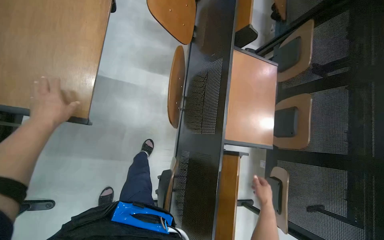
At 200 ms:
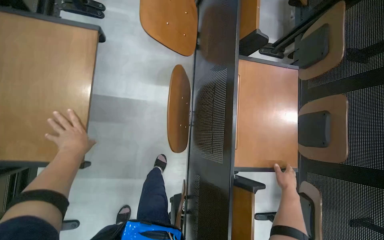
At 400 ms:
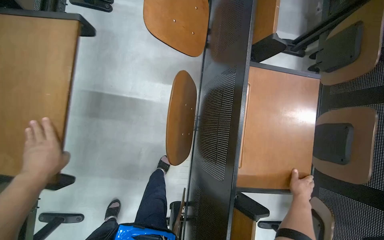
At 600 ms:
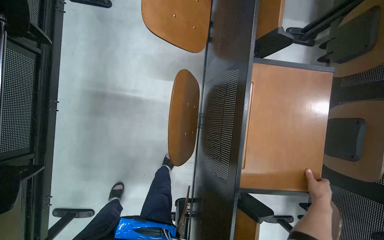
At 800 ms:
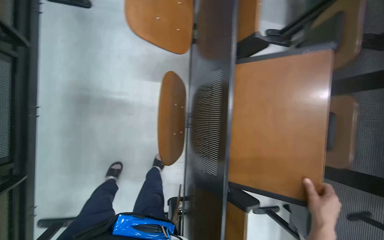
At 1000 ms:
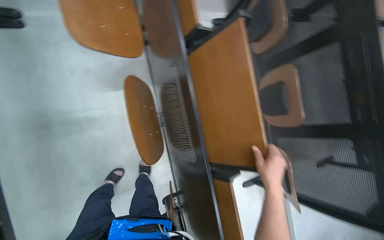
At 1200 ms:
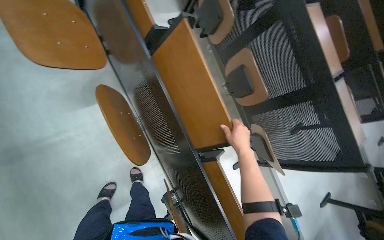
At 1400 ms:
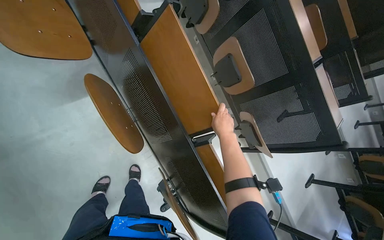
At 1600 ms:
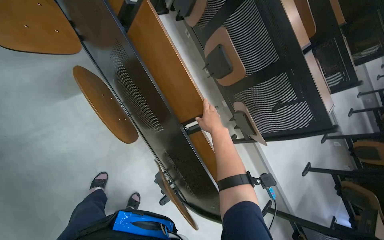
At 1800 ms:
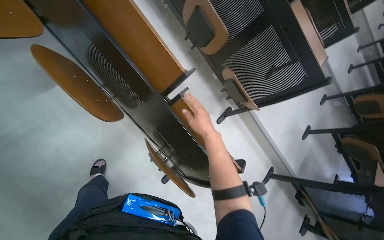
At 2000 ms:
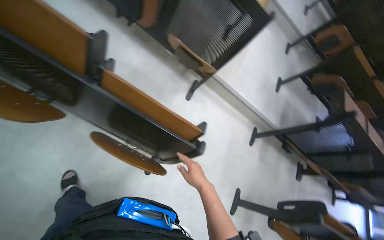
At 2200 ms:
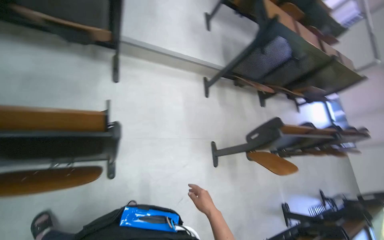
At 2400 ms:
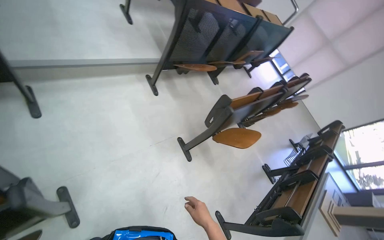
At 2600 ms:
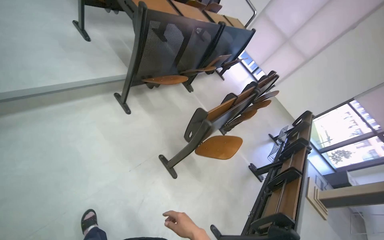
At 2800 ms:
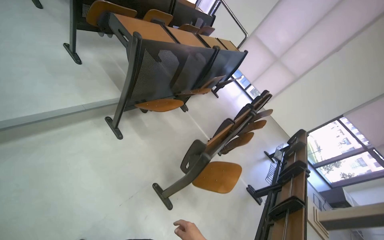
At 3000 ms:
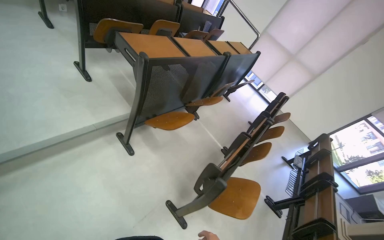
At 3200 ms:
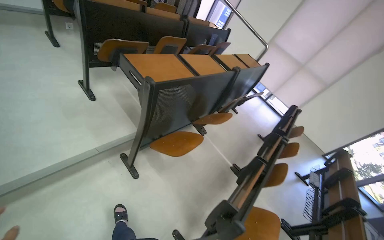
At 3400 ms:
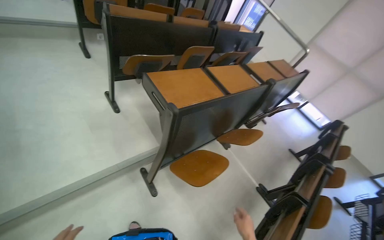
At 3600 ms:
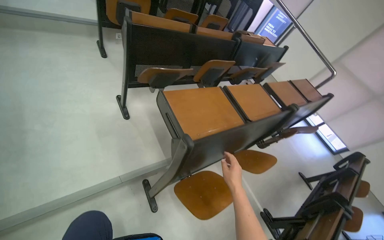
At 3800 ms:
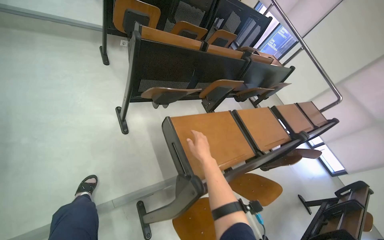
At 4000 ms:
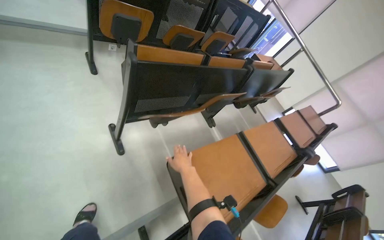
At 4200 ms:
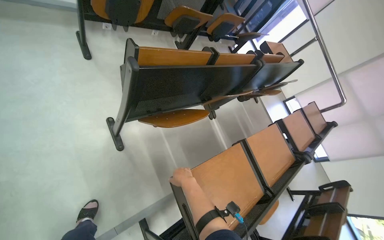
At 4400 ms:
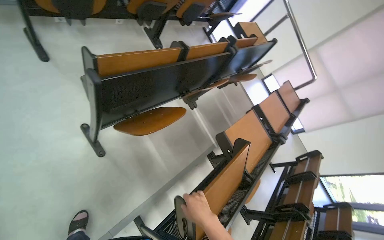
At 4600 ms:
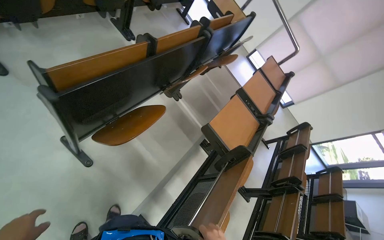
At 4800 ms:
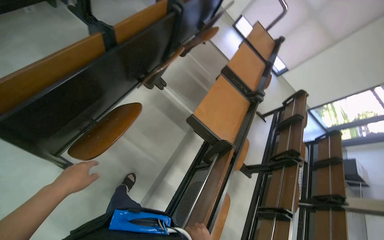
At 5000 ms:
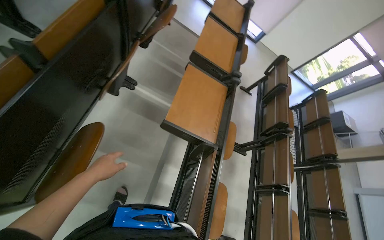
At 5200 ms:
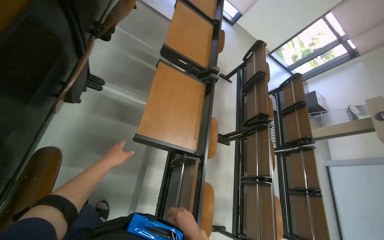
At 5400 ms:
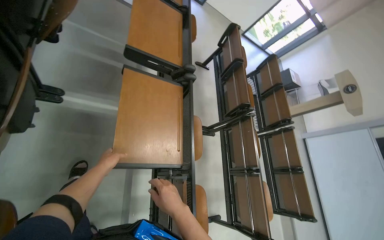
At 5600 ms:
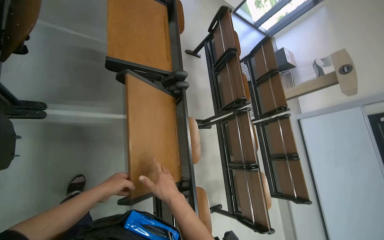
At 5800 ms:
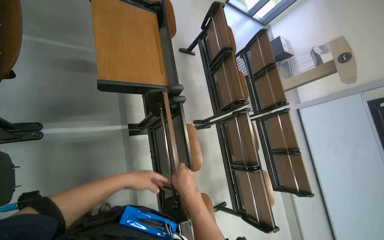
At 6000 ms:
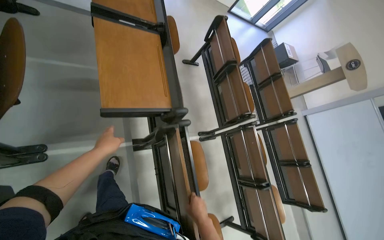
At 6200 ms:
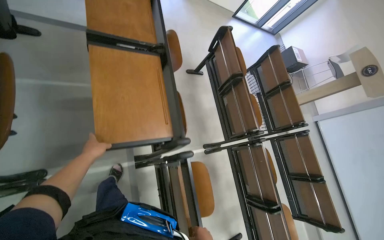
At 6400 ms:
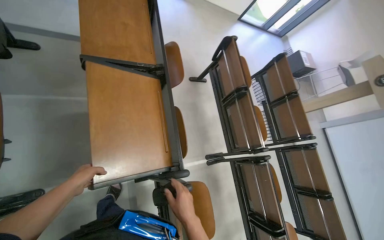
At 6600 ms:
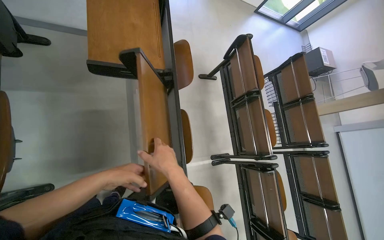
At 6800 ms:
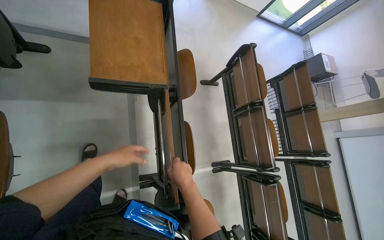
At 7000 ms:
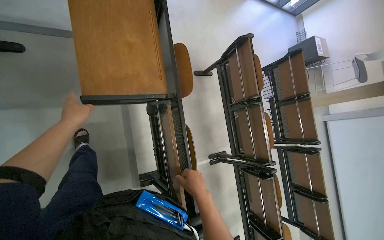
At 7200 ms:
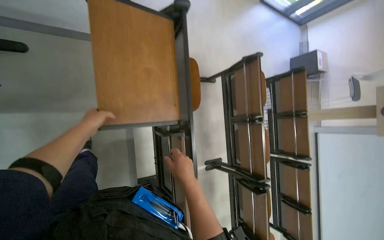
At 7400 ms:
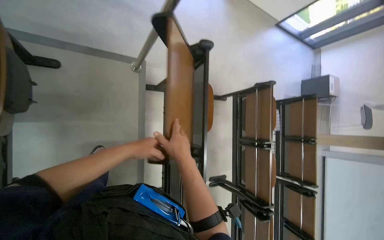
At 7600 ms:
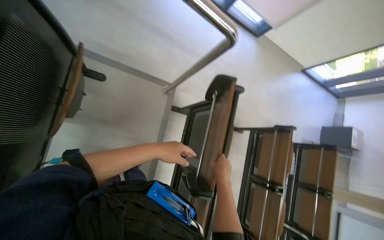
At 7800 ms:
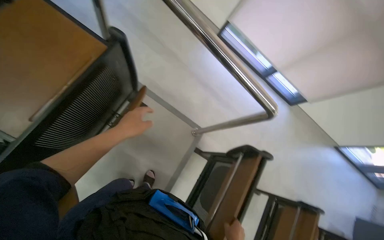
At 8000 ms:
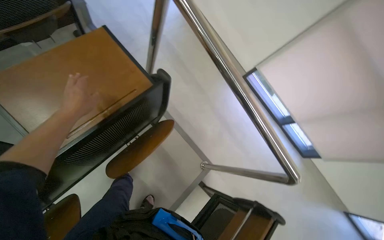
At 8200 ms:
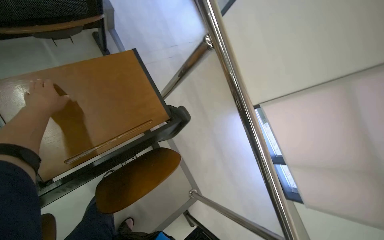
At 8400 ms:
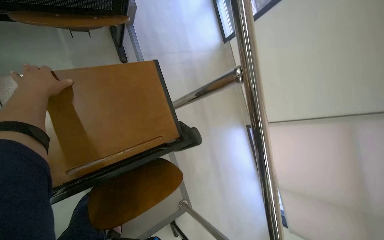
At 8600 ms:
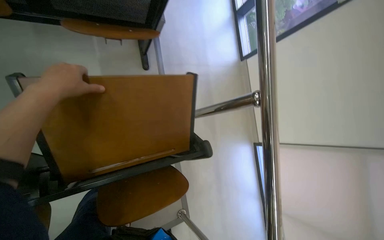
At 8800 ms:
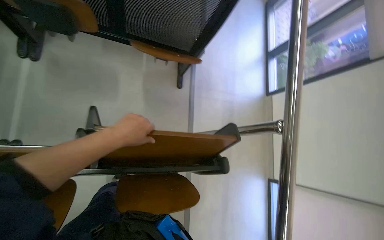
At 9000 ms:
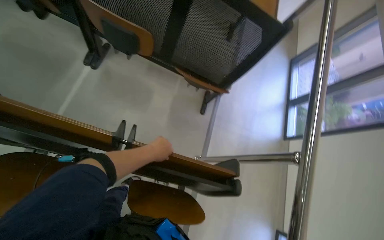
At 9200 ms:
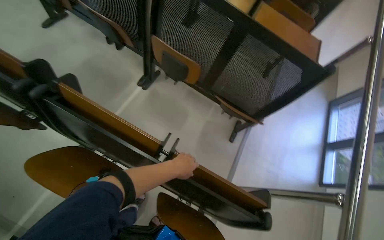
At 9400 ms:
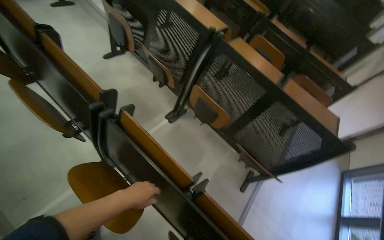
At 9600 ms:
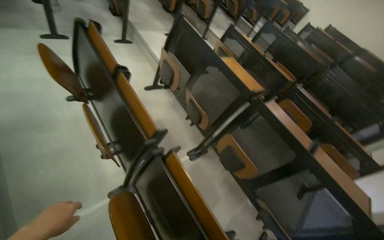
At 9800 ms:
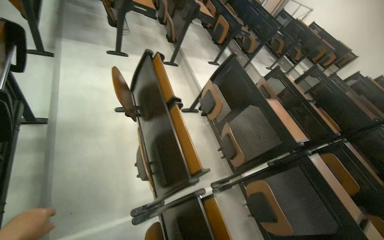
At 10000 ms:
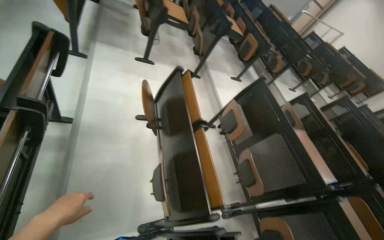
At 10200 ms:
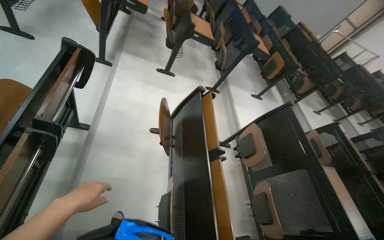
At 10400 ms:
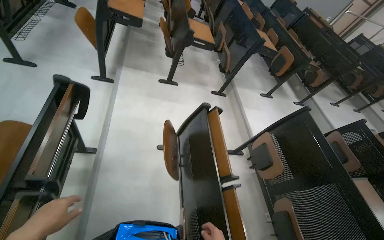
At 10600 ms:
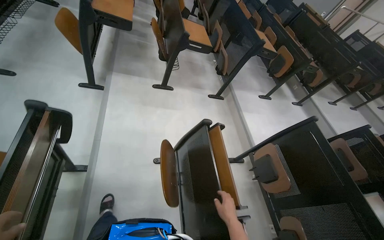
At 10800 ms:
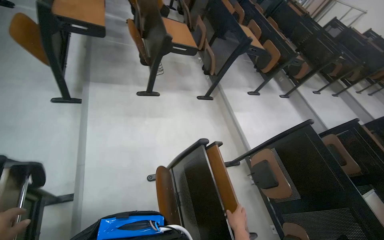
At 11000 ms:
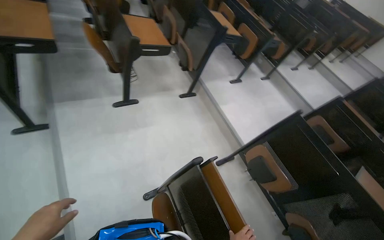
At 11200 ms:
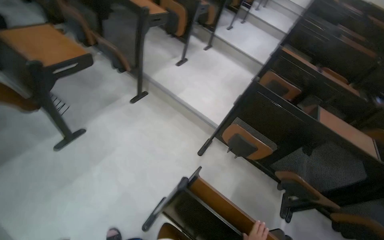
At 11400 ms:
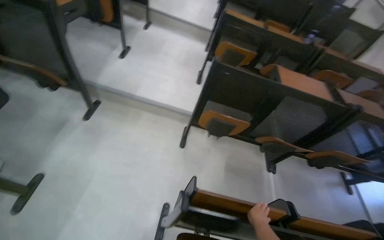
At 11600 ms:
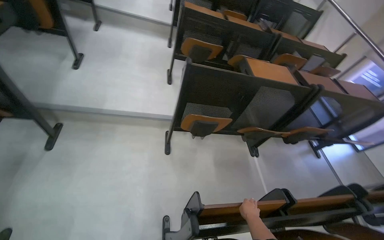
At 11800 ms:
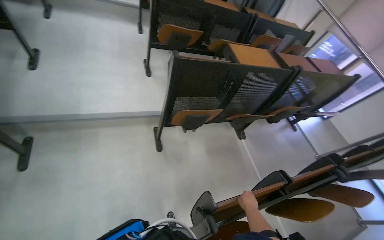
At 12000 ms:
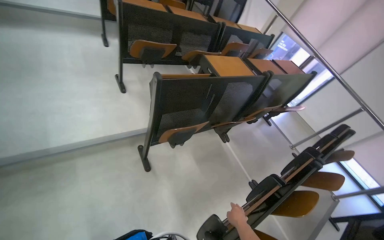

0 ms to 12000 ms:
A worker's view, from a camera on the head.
Job: organizing items.
The whole recording: Folding desks in lecture hall. The worker folds up multiple desks in the lecture hall.
0 ms to 1600 ms: The scene rotates counterclockwise by about 40 degrees.
1600 ms to 3000 ms: The head travels some 1.5 m. The wearer looks about 90 degrees further to the right. The wearer looks roughly 20 degrees further downward.
3000 ms to 4400 ms: The camera is carried roughly 1.5 m. The camera pitches downward, by approximately 15 degrees.
4400 ms to 6000 ms: The head travels about 1 m. The wearer looks some 55 degrees further to the right. The camera pitches downward, by about 40 degrees.
6000 ms to 7600 ms: The camera travels about 1 m.
7600 ms to 9000 ms: The wearer's head swings approximately 85 degrees to the left. The view tilts approximately 50 degrees upward.
9000 ms to 10400 ms: The wearer moves roughly 1 m. The head rotates approximately 65 degrees to the left. The camera pitches upward, by approximately 45 degrees.
10400 ms to 12000 ms: The camera is carried roughly 1.5 m. The head rotates approximately 105 degrees to the right. The view tips downward by approximately 30 degrees.

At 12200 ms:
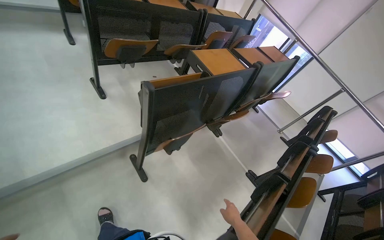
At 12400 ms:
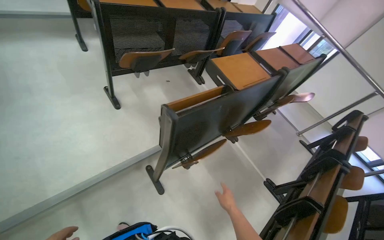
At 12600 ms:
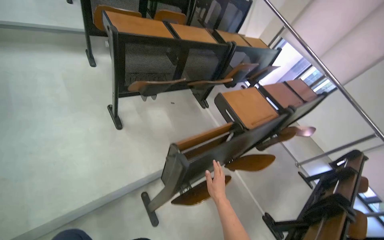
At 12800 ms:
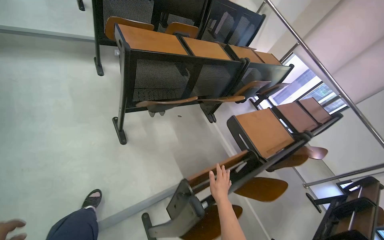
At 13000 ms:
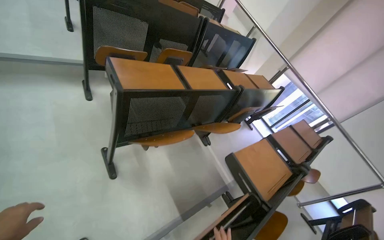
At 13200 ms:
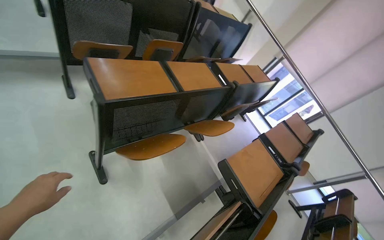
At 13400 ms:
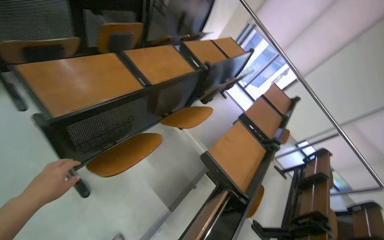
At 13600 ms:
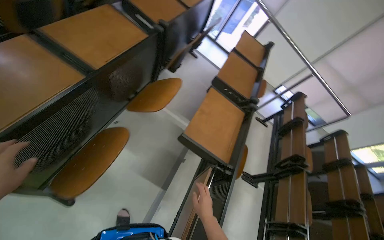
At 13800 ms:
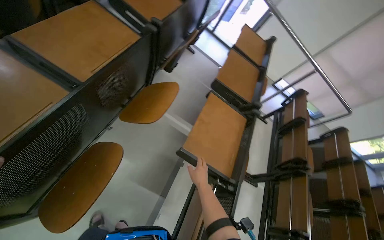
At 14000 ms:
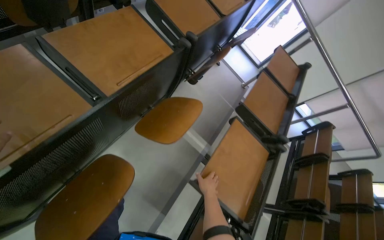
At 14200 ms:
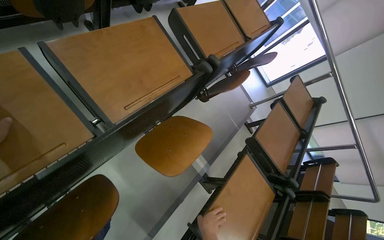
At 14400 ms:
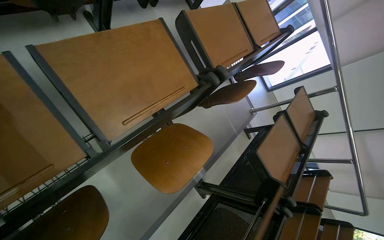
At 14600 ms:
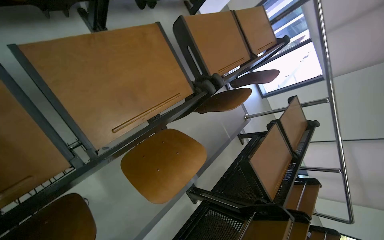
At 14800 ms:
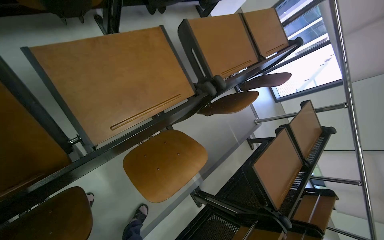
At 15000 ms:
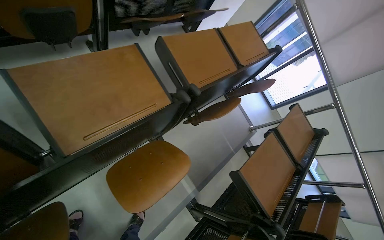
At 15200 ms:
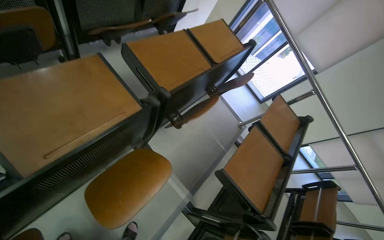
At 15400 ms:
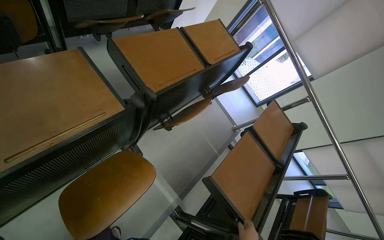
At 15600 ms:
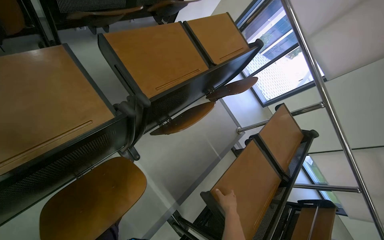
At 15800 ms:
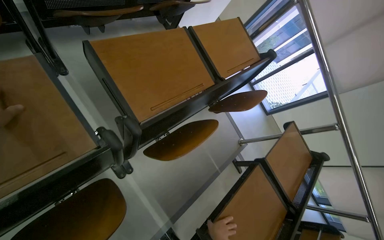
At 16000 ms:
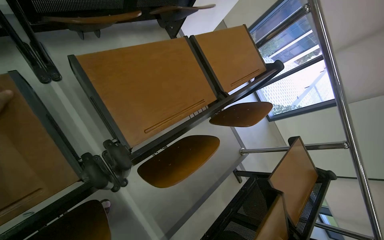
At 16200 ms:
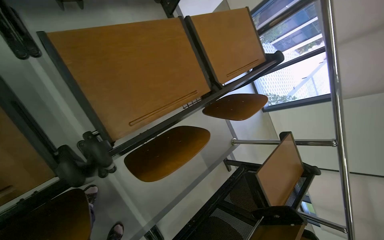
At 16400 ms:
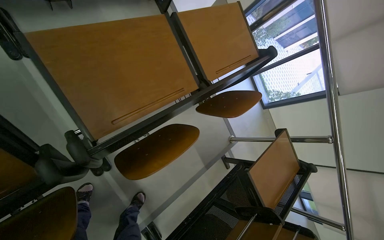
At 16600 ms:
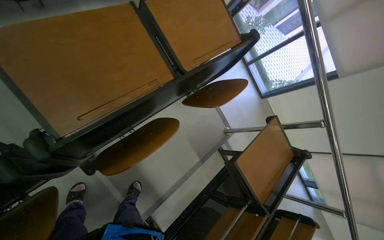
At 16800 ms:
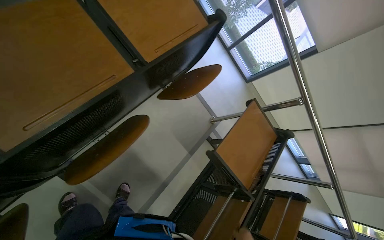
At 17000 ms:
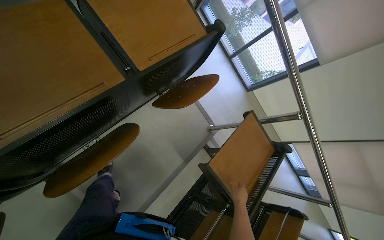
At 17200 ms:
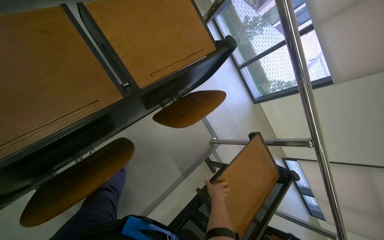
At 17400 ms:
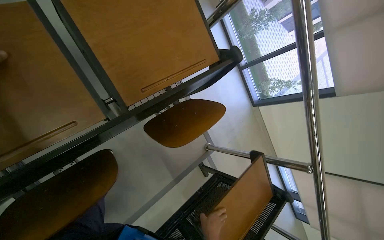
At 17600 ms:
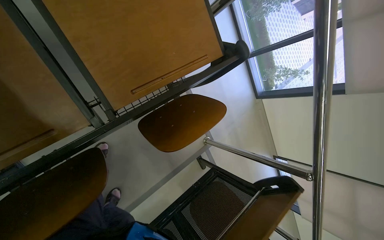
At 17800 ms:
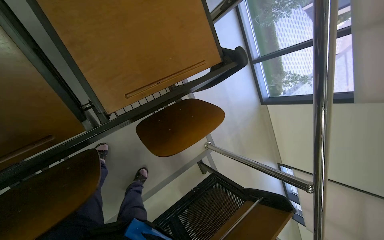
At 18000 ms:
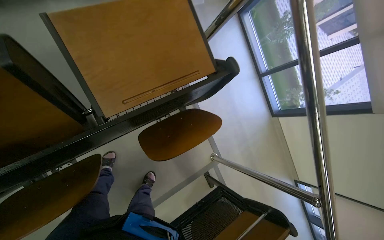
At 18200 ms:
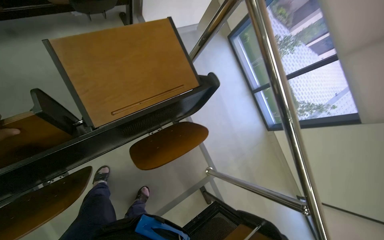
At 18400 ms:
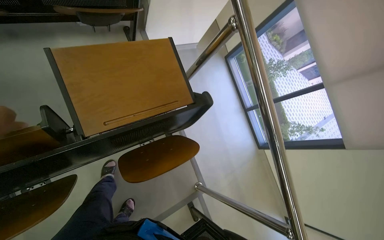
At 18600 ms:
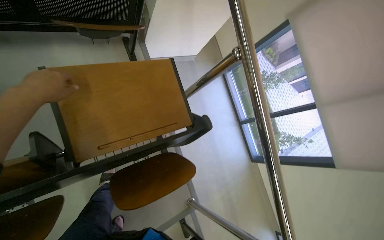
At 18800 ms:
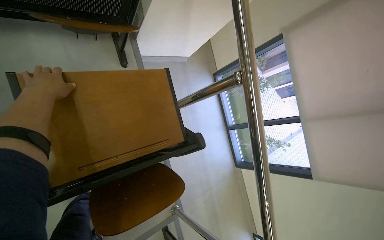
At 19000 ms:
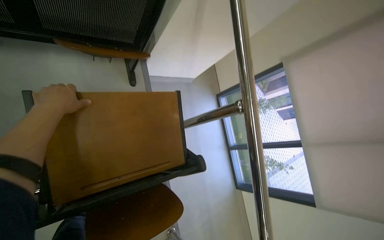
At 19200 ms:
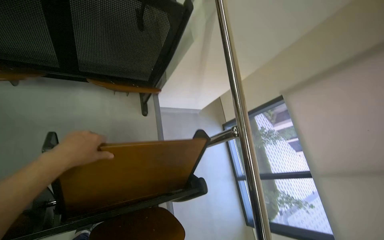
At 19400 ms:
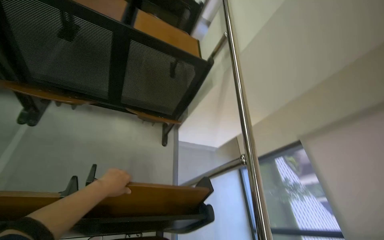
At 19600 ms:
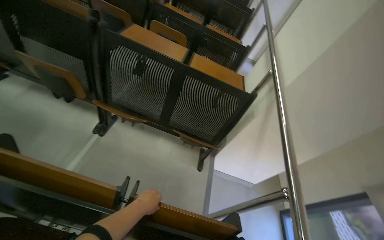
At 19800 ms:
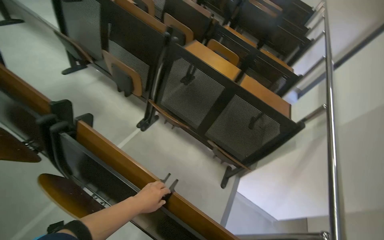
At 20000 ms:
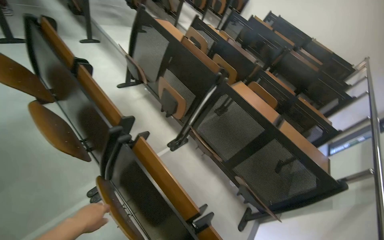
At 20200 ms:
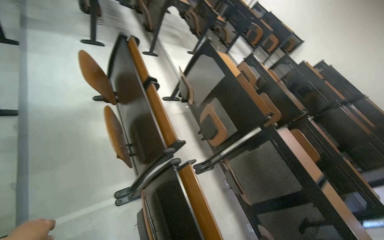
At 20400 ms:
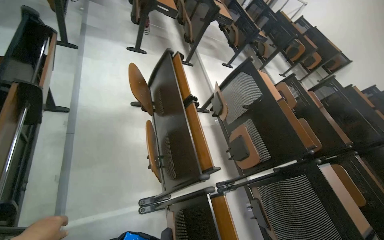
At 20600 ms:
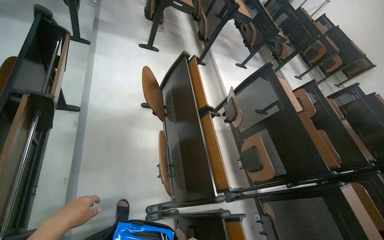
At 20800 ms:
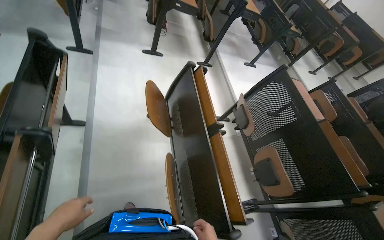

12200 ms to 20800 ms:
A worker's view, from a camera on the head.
Job: organizing items.
The whole recording: Folding desks in lecture hall. The worker folds up multiple desks in the lecture hall.
12200 ms to 13600 ms: The head travels roughly 1 m. The wearer's head swings roughly 20 degrees to the right. The view tilts approximately 20 degrees downward.
13600 ms to 15000 ms: The wearer moves some 60 cm.
15000 ms to 16600 ms: The camera is carried roughly 70 cm.
16600 ms to 18000 ms: The camera travels roughly 50 cm.
18000 ms to 19400 ms: The view tips upward by some 45 degrees.
19400 ms to 20800 ms: The head travels about 1 m. The head turns to the left by approximately 75 degrees. The camera pitches upward, by some 30 degrees.
